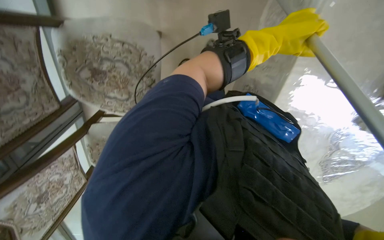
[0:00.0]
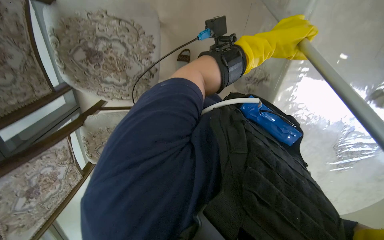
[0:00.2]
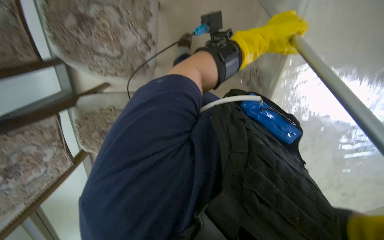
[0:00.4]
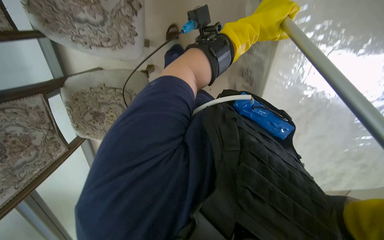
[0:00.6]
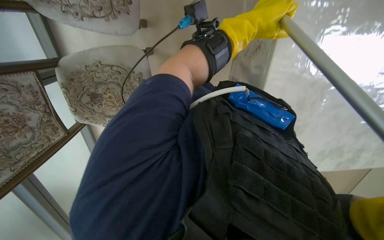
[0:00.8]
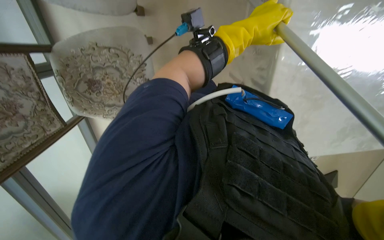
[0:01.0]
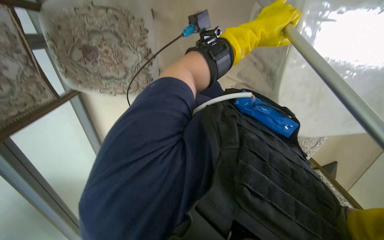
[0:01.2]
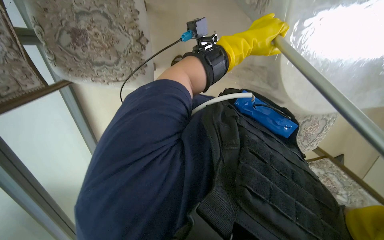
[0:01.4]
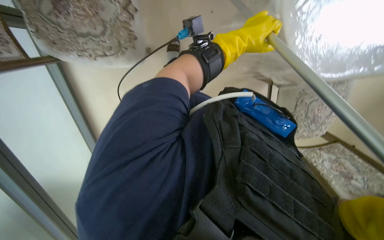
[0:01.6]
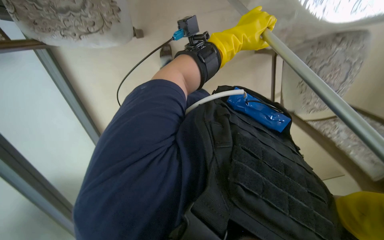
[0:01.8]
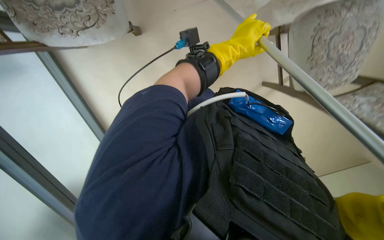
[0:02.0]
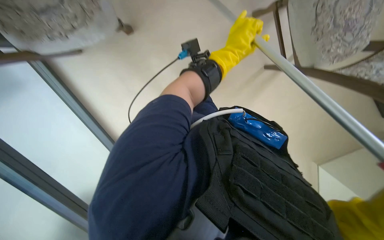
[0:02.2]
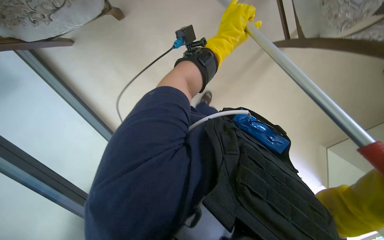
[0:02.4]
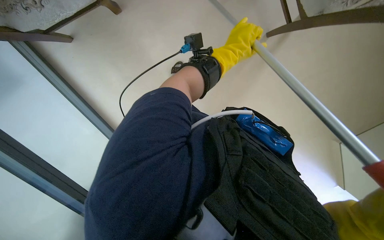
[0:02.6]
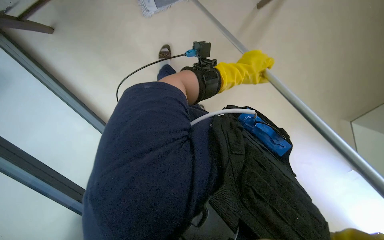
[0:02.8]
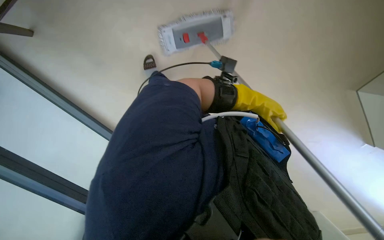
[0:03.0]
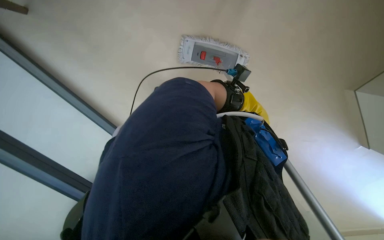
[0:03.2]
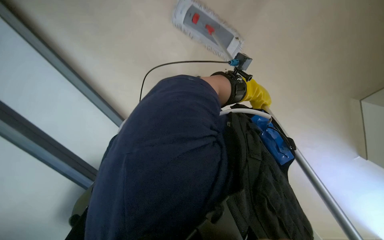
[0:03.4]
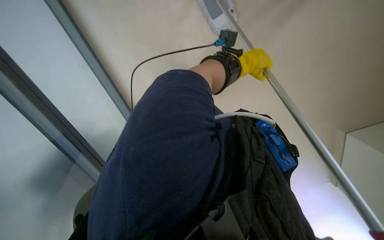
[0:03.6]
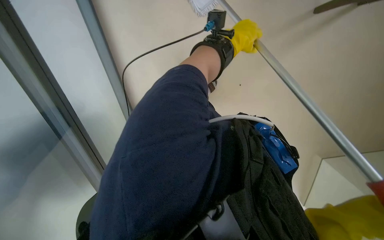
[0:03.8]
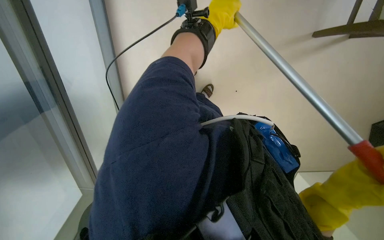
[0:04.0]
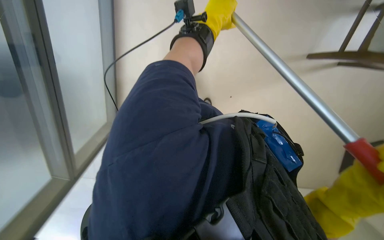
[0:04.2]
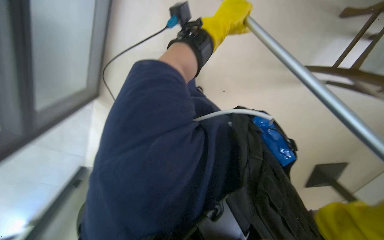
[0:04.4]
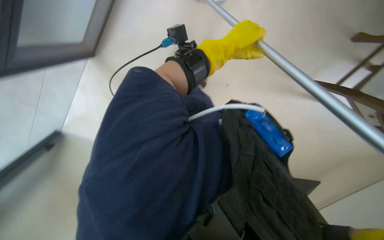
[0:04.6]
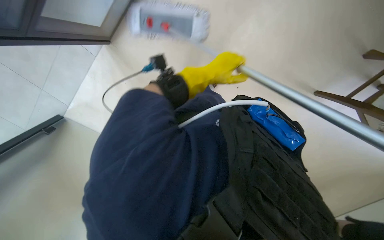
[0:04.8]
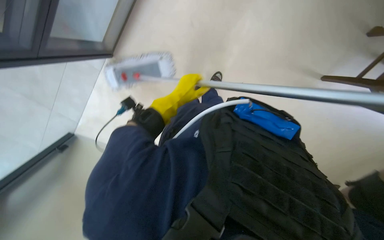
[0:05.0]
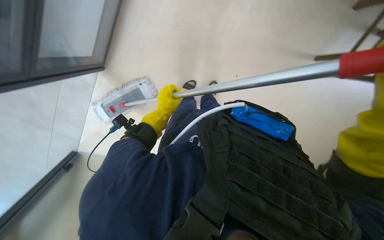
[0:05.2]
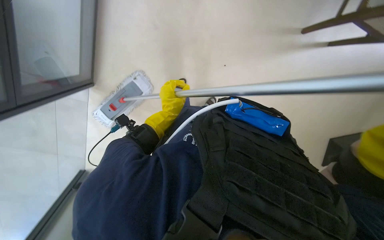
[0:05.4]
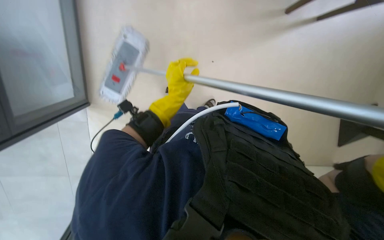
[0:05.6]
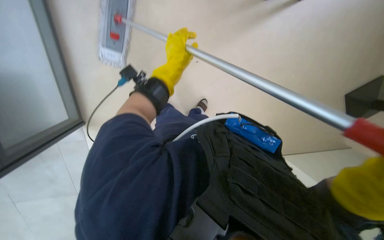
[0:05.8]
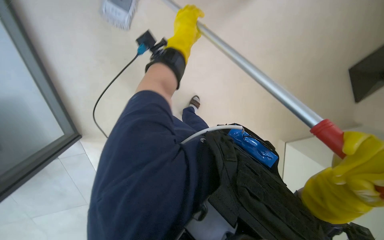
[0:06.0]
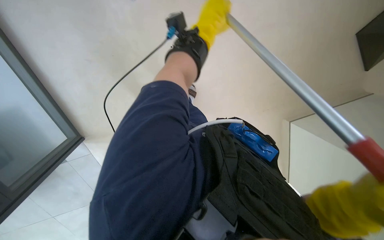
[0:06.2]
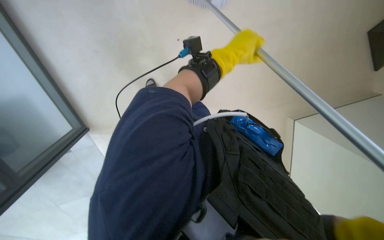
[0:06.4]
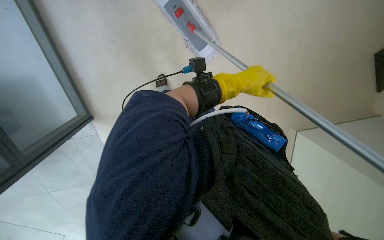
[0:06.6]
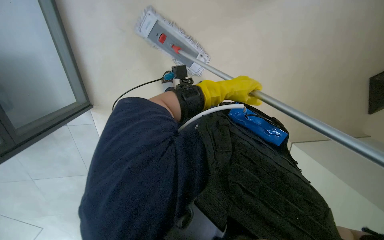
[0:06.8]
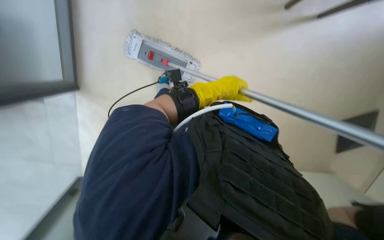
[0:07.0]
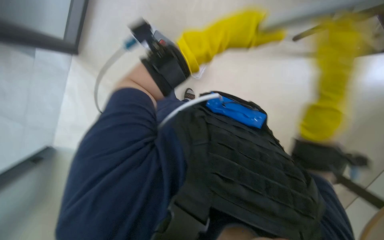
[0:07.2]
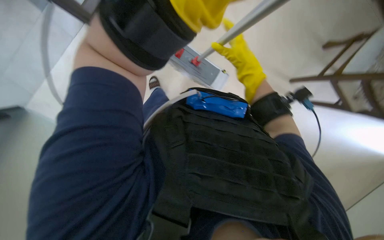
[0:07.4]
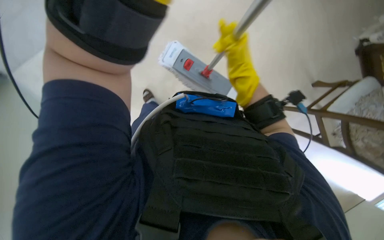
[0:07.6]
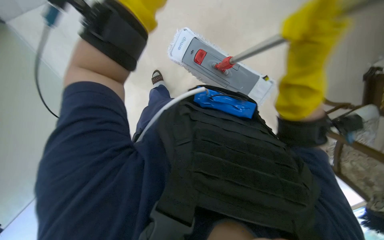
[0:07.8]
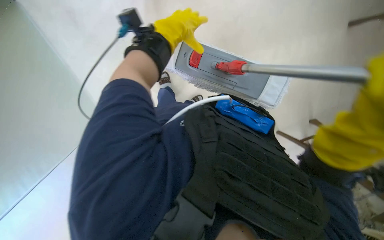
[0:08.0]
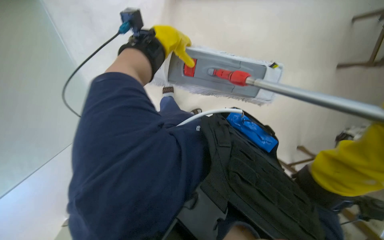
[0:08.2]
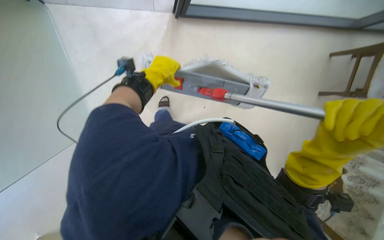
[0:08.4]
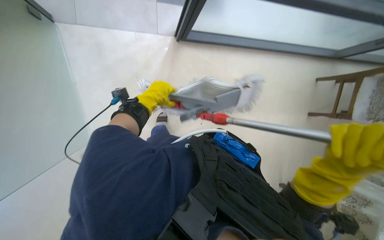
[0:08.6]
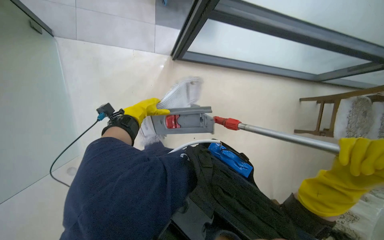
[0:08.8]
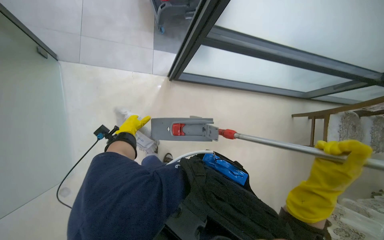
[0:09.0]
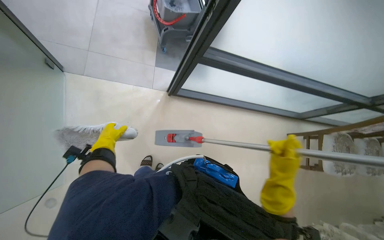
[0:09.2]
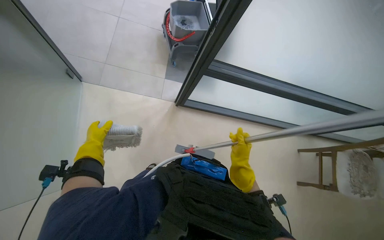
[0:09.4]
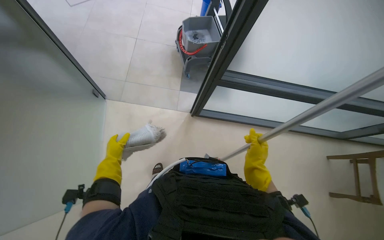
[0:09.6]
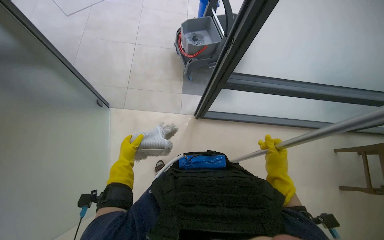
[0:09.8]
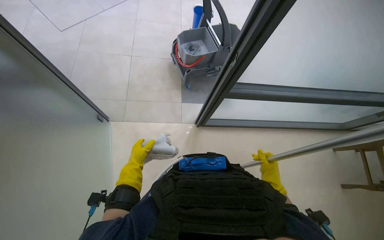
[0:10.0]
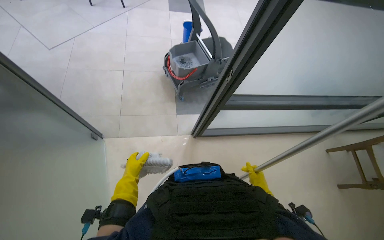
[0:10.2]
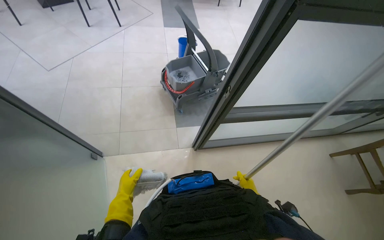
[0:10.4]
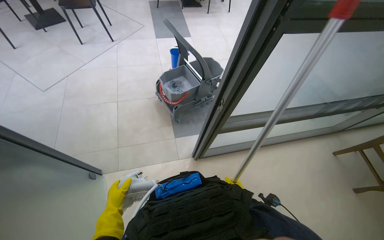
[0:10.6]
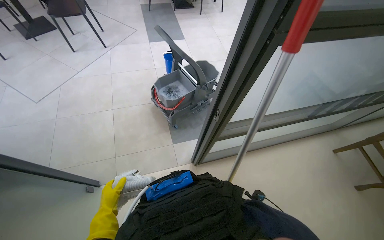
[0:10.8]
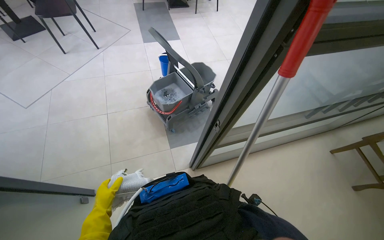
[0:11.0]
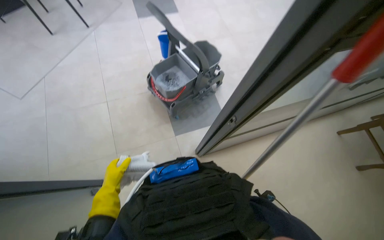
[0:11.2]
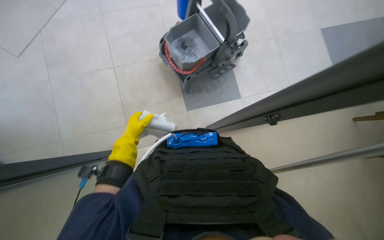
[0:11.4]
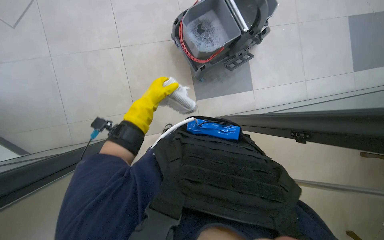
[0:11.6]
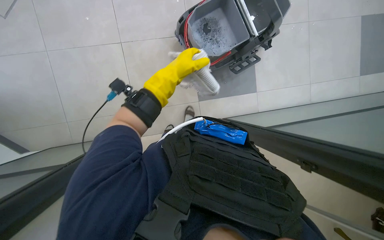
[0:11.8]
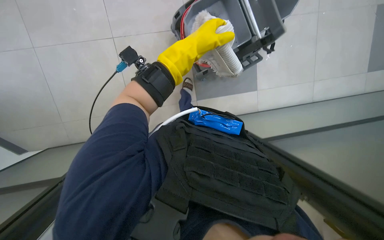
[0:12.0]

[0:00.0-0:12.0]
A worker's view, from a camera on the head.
Job: mopping floor.
The whole recording: Mopping the floor. The worker mops the floor with a mop, periodically dipping it into a bucket on a cleaning cart.
0:00.0 to 0:01.6: The wearer moves approximately 50 cm. The wearer looks roughly 20 degrees further downward.
0:01.6 to 0:03.0: The camera pitches downward, by roughly 25 degrees.
0:03.0 to 0:04.4: The camera pitches upward, by approximately 15 degrees. The left hand goes roughly 50 cm up the picture and to the left, and goes farther from the camera and returns, roughly 20 cm each way.
0:04.4 to 0:06.0: The scene rotates counterclockwise by roughly 30 degrees. The left hand goes down the picture and returns, roughly 15 cm each way.
0:06.0 to 0:07.6: The wearer looks about 25 degrees further to the right. The camera pitches upward, by approximately 20 degrees.
0:07.6 to 0:09.0: The view pans to the right by about 15 degrees. The view tips upward by about 30 degrees. Everything in view rotates roughly 30 degrees clockwise.
0:09.0 to 0:10.4: The view tips upward by approximately 25 degrees. The left hand swings nearer and farther, some 30 cm each way, with 2 reversals.
0:10.4 to 0:12.0: The head travels about 50 cm. The view tips downward by some 25 degrees.

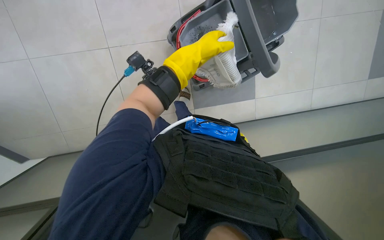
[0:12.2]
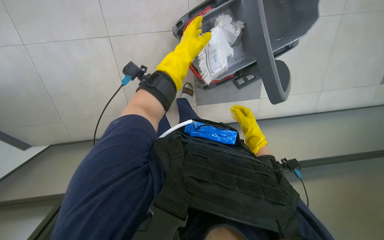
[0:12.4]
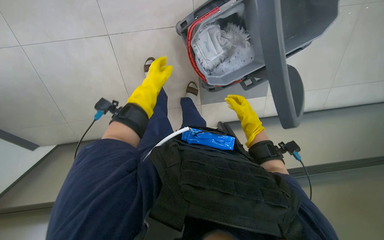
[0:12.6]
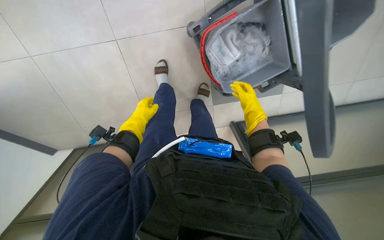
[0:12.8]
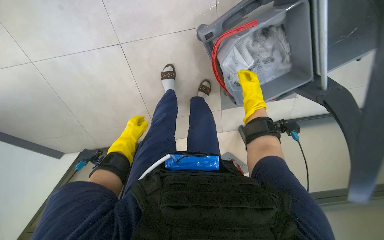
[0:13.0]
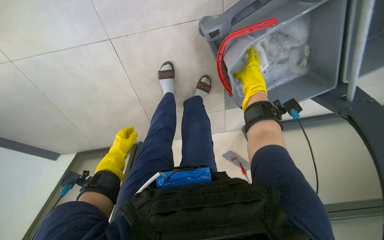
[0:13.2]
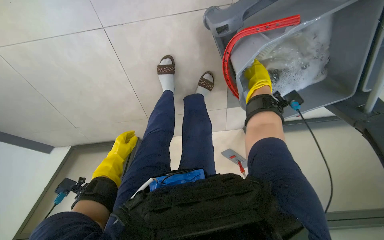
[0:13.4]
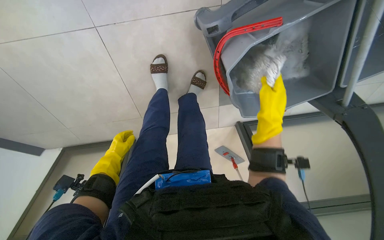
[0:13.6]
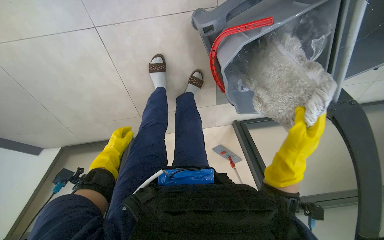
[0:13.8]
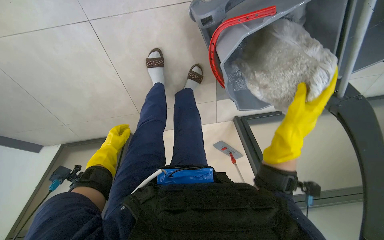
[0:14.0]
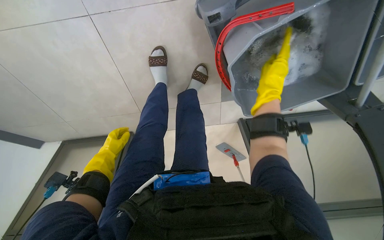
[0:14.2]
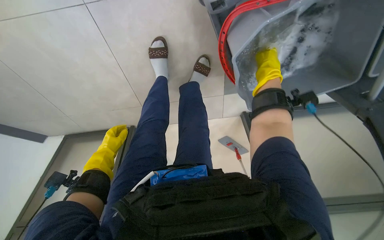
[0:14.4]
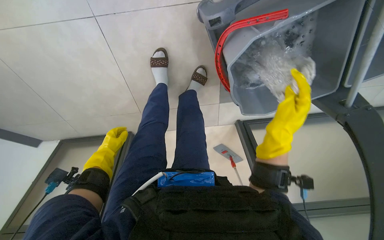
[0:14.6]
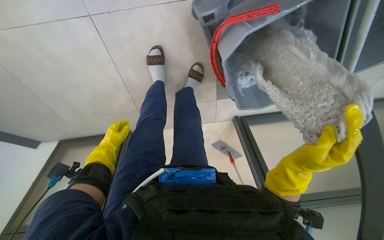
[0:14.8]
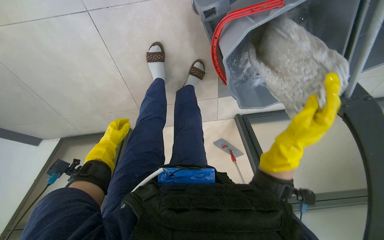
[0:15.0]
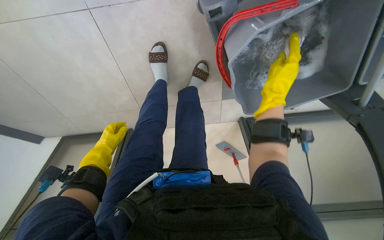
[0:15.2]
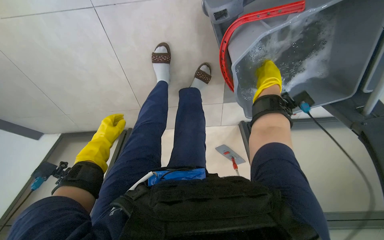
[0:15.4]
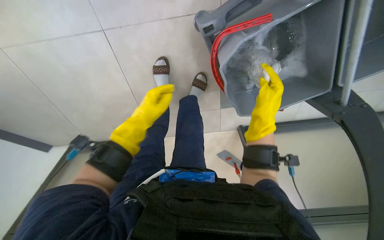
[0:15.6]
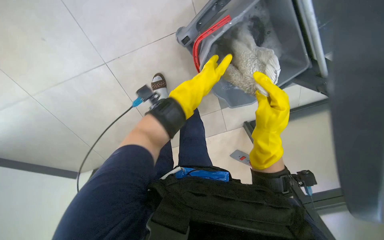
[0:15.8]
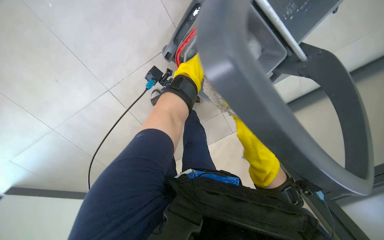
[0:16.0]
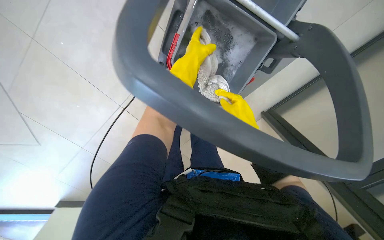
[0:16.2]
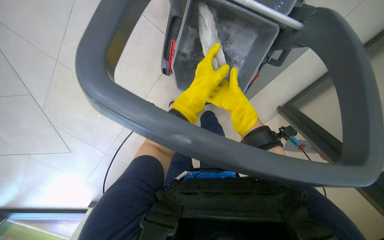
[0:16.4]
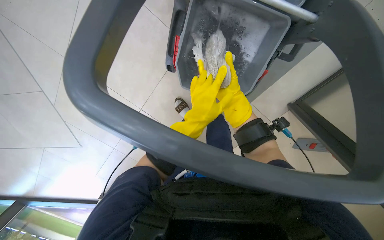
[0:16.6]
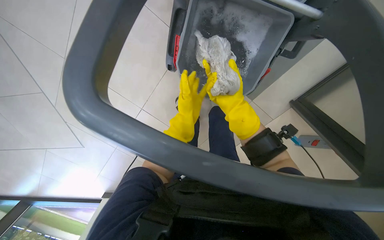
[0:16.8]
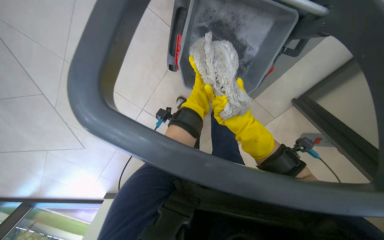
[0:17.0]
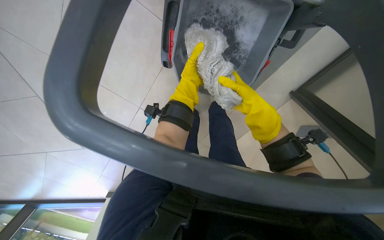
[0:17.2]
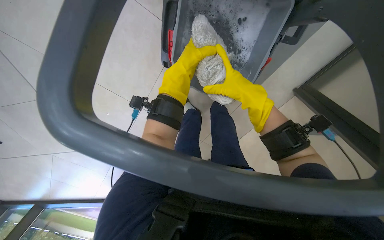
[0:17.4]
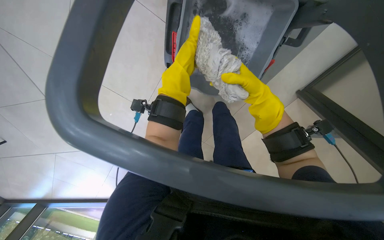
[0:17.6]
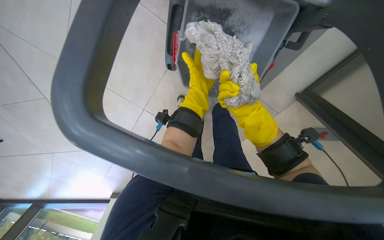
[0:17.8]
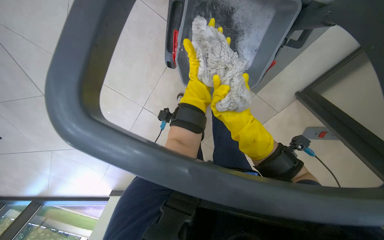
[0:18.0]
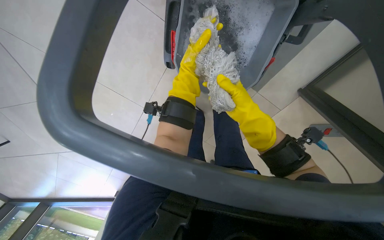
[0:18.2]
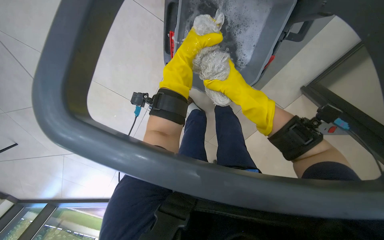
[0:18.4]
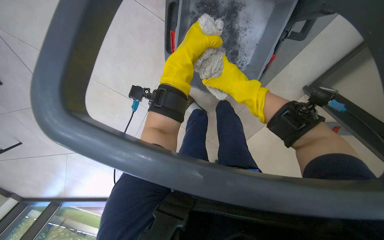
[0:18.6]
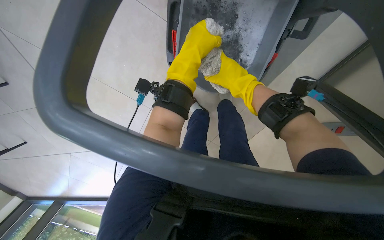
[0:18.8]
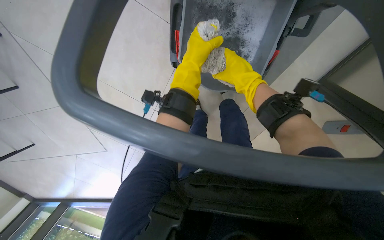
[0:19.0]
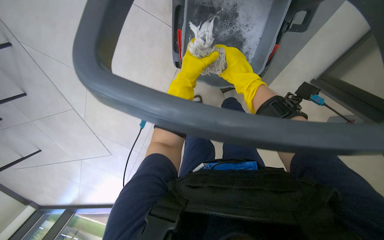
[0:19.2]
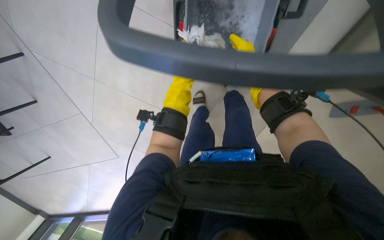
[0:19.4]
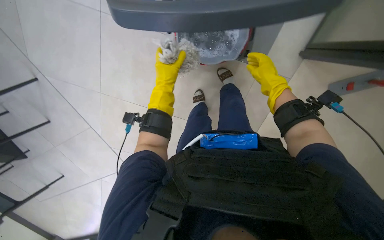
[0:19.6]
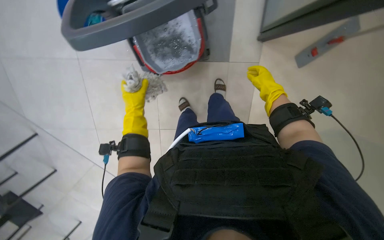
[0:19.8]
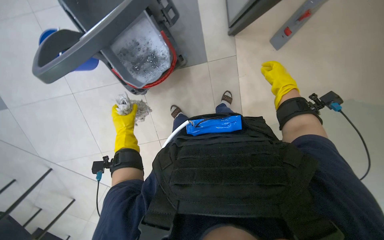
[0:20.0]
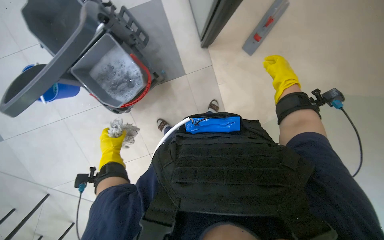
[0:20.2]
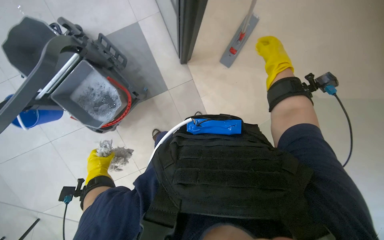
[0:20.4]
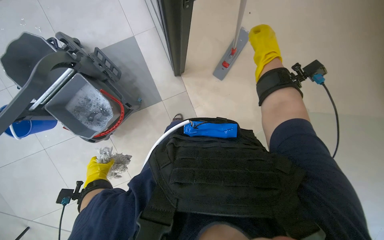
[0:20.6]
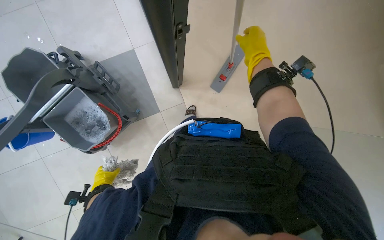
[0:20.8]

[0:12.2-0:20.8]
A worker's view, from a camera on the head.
Job: mopping floor.
The whole recording: Mopping the floor. The worker mops the floor with a mop, periodically dipping it into a bucket on a cleaning cart.
0:12.2 to 0:13.6: The left hand shifts some 50 cm to the left, farther from the camera and down the picture.
0:13.6 to 0:15.0: The right hand moves up and down the picture over about 25 cm, changing direction 2 times.
0:15.0 to 0:16.6: The left hand shifts some 50 cm to the right, nearer to the camera and up the picture.
0:16.6 to 0:18.0: The left hand is displaced farther from the camera by roughly 15 cm, and moves approximately 20 cm up the picture and comes back. The right hand moves nearer and farther over about 10 cm, changing direction 2 times.
0:18.0 to 0:19.4: The right hand heads up the picture and farther from the camera, covering approximately 30 cm. Meanwhile the left hand moves nearer to the camera and to the left, about 15 cm.
0:19.4 to 0:20.8: The camera is carried approximately 50 cm.
